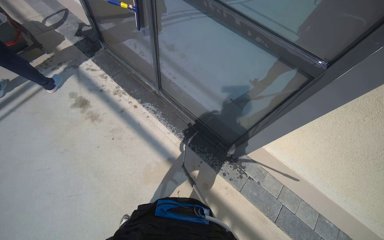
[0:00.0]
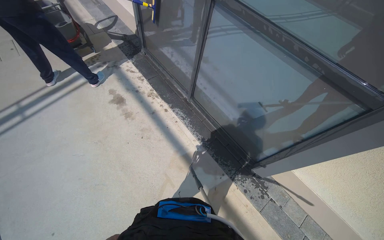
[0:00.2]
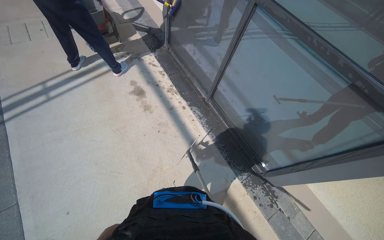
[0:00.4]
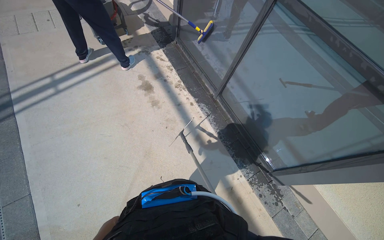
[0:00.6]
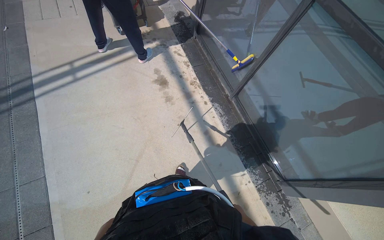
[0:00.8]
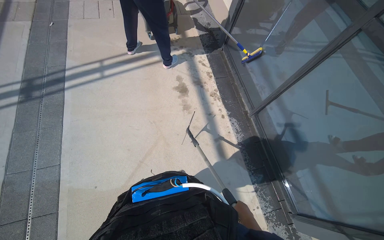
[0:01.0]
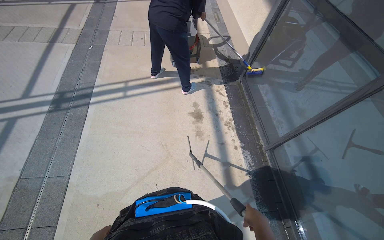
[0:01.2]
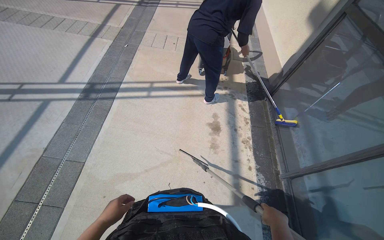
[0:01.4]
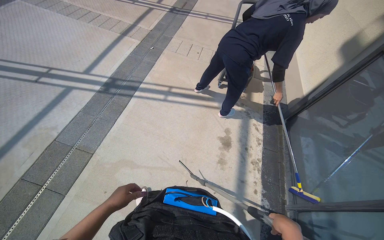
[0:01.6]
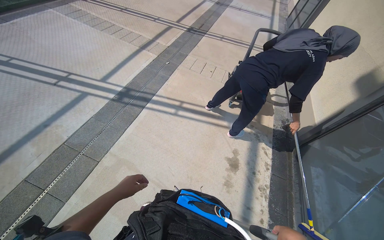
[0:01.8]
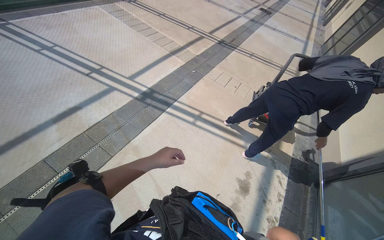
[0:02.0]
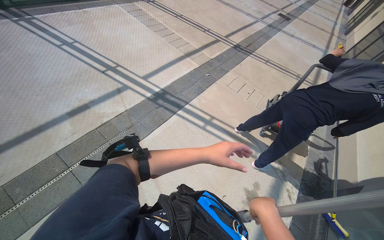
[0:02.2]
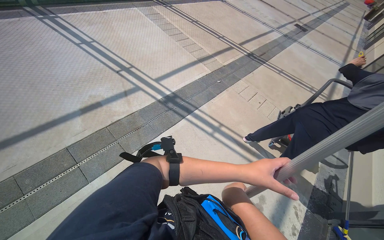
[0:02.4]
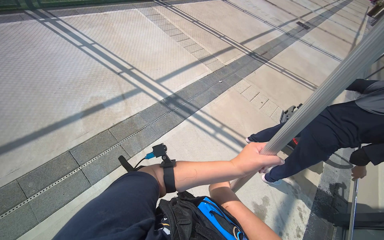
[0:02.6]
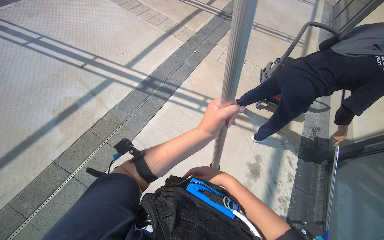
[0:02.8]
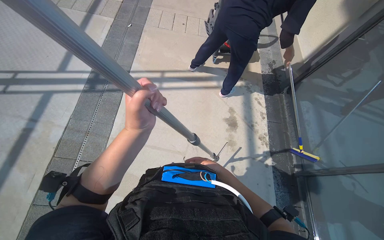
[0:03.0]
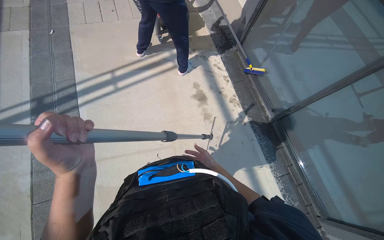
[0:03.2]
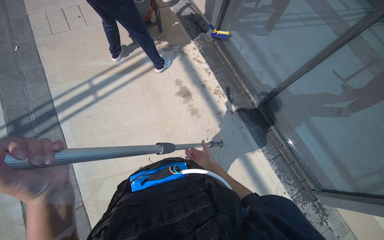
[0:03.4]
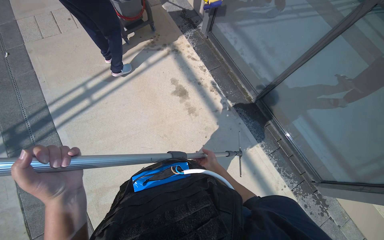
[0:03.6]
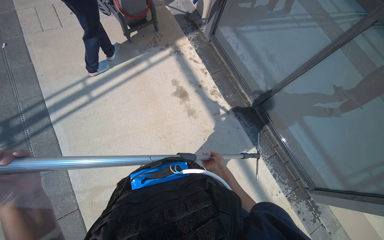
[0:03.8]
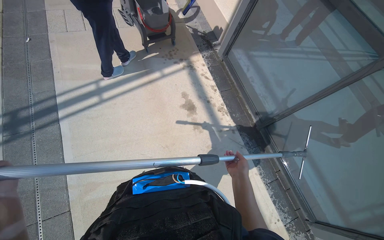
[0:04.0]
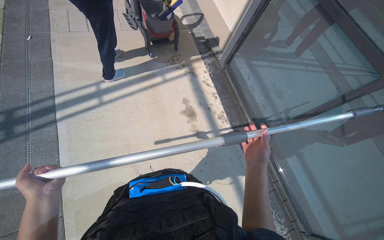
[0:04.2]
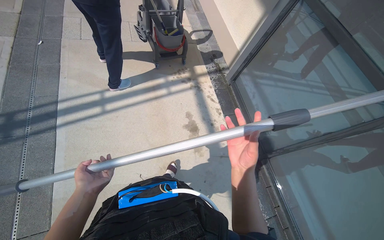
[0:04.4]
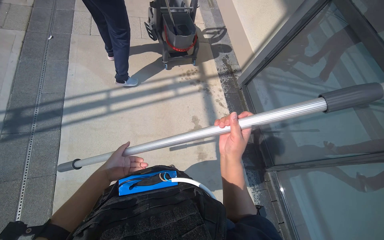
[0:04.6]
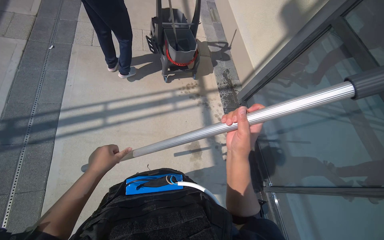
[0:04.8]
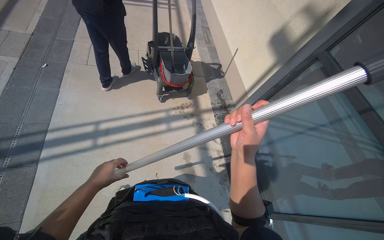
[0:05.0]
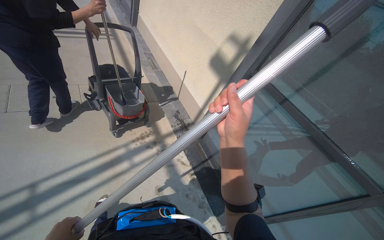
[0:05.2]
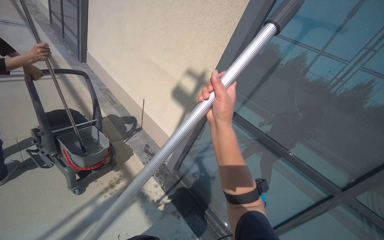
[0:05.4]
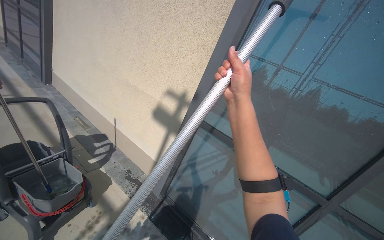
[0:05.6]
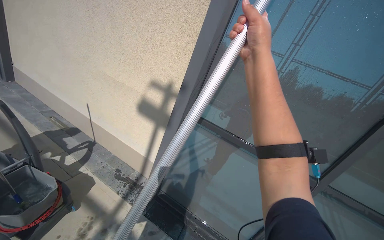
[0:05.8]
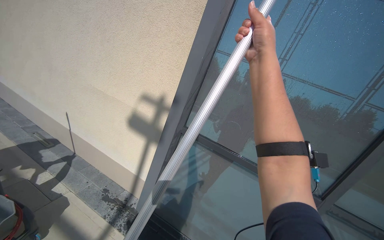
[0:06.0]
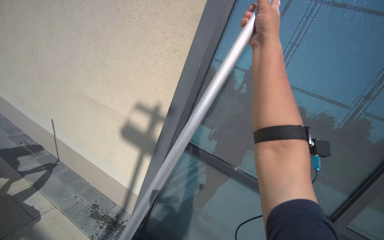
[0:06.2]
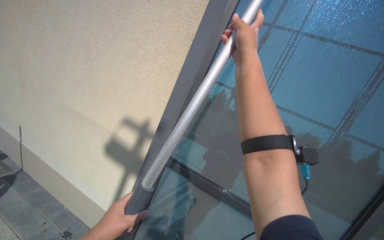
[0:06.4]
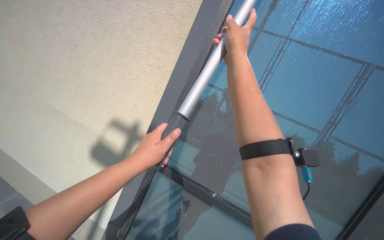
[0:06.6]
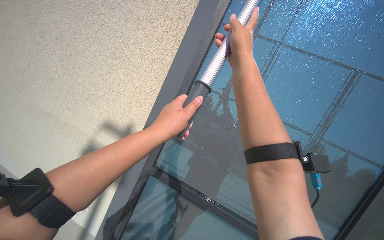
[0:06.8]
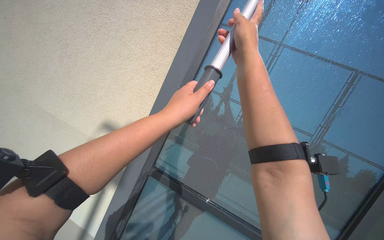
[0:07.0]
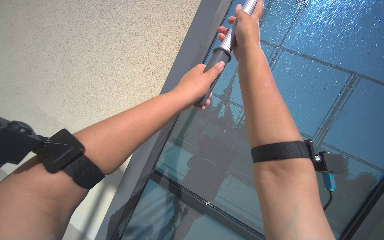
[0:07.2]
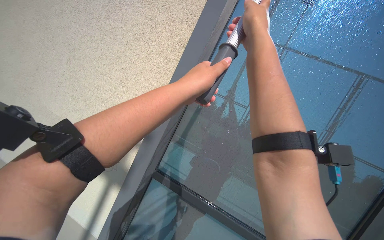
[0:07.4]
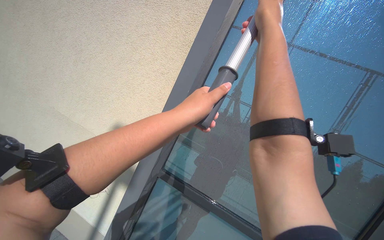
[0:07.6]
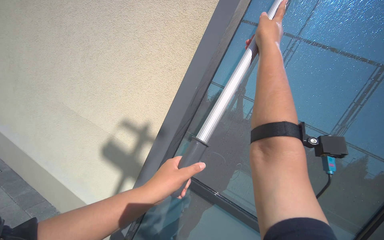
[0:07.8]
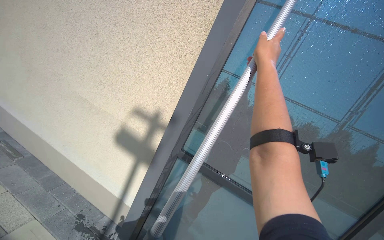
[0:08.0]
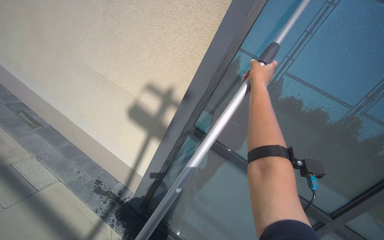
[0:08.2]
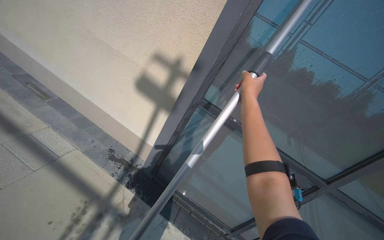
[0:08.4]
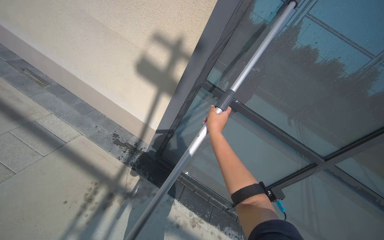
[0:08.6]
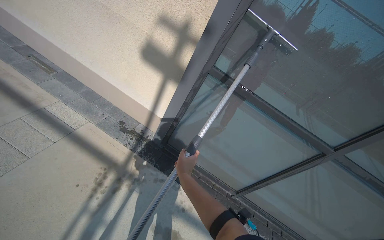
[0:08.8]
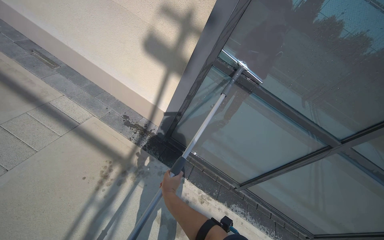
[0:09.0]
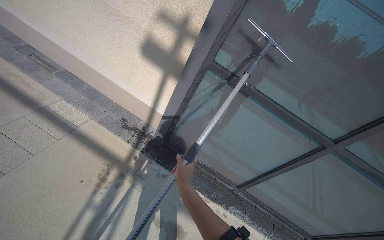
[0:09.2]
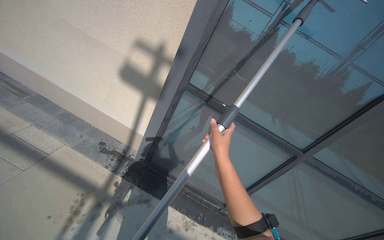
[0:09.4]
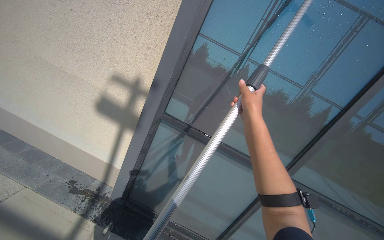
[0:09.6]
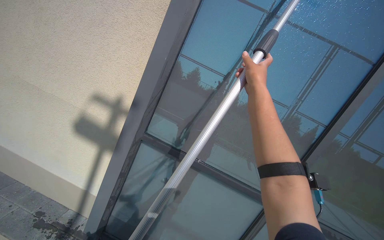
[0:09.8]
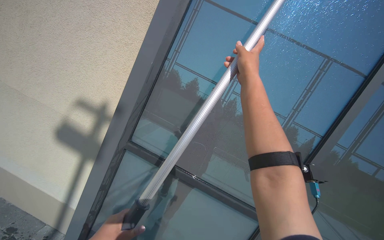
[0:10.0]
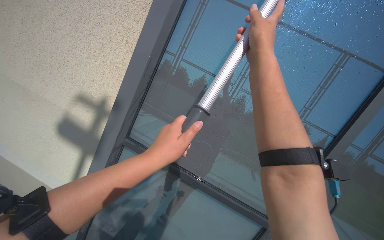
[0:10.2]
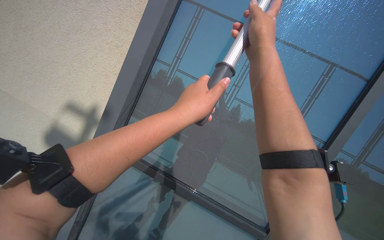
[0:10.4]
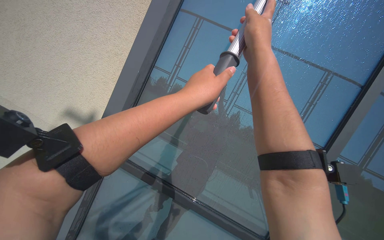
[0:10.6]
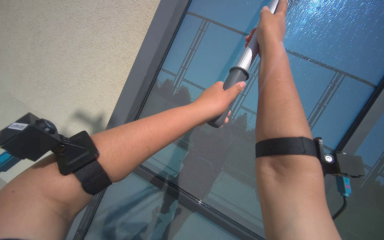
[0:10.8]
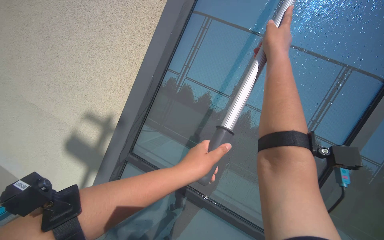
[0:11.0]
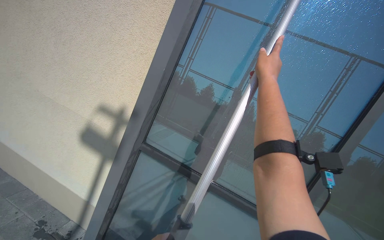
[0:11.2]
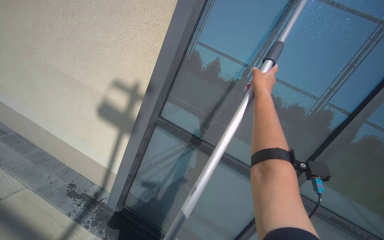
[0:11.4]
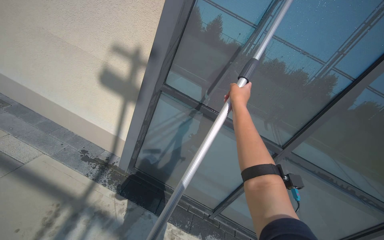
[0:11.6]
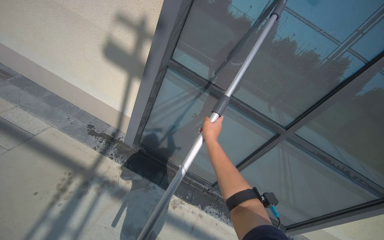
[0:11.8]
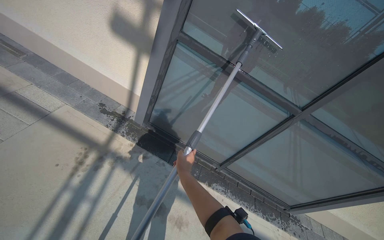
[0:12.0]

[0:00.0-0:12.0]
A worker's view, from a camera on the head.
Job: wiping surfaces.
The whole recording: Cleaning glass window with squeegee. The worker cleans the glass window using a squeegee, then a long pole with a squeegee attachment.
0:00.0 to 0:01.6: The wearer moves some 60 cm. The head turns to the left by approximately 65 degrees. The wearer looks about 15 degrees further upward.
0:03.0 to 0:04.4: The wearer looks roughly 25 degrees further to the right.
0:04.4 to 0:06.0: The wearer's head swings about 55 degrees to the right. The view tilts some 30 degrees upward.
0:06.0 to 0:07.6: The head travels approximately 40 cm. The view tilts some 15 degrees upward.
0:07.6 to 0:09.0: The camera pitches downward, by approximately 40 degrees. The right hand travels down the picture and to the left by roughly 90 cm.
0:09.0 to 0:10.4: The camera pitches upward, by roughly 35 degrees.
0:10.4 to 0:12.0: The view tilts some 35 degrees downward.

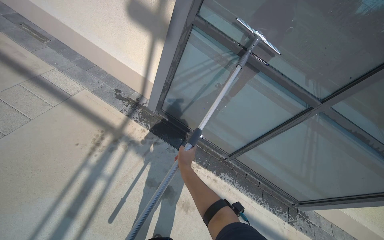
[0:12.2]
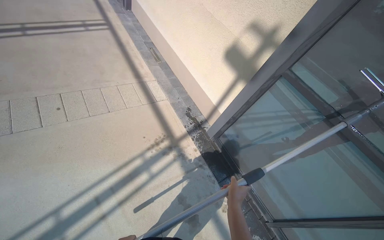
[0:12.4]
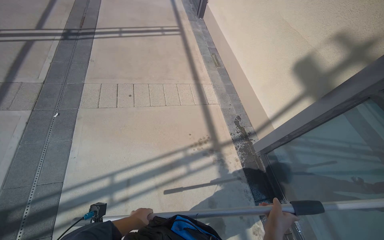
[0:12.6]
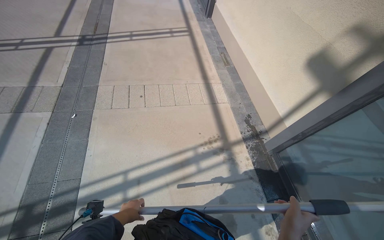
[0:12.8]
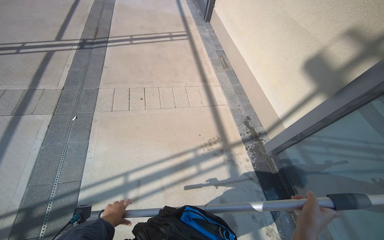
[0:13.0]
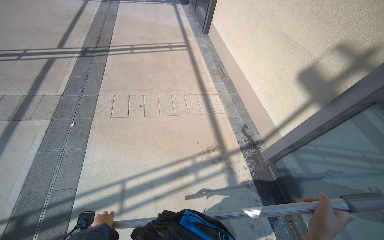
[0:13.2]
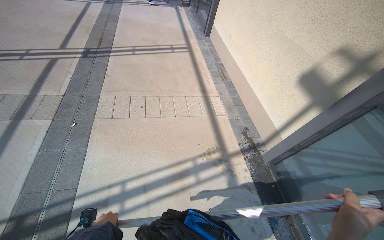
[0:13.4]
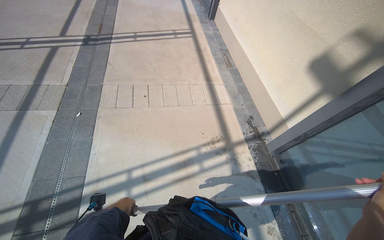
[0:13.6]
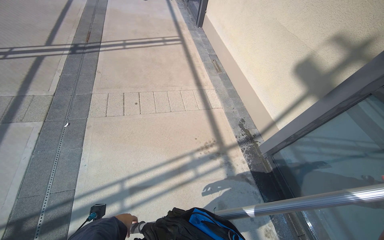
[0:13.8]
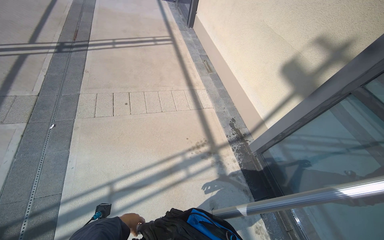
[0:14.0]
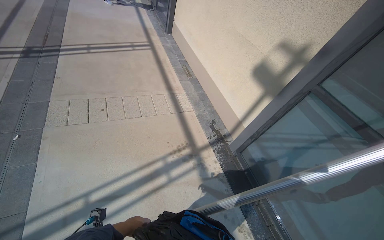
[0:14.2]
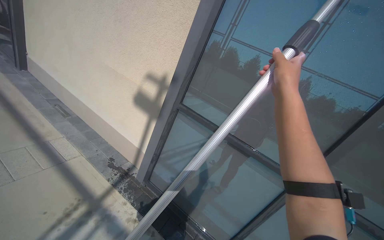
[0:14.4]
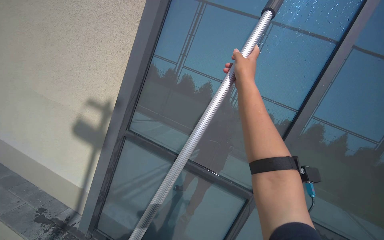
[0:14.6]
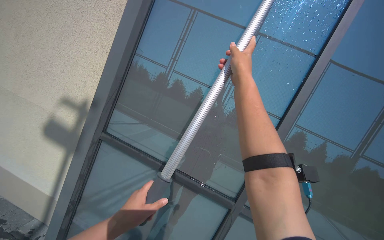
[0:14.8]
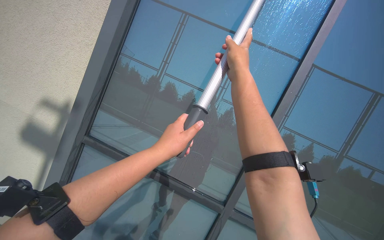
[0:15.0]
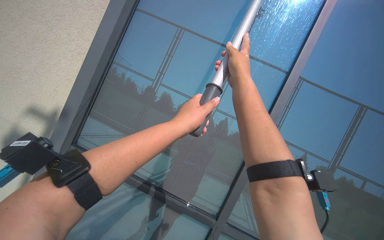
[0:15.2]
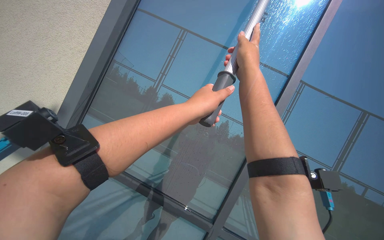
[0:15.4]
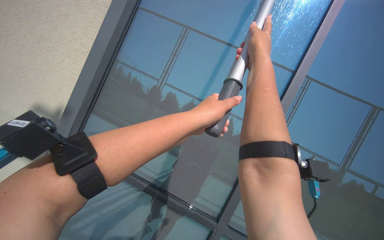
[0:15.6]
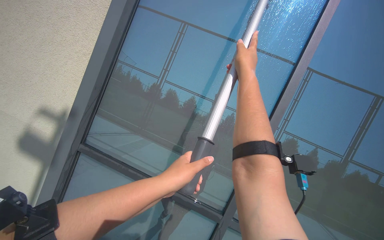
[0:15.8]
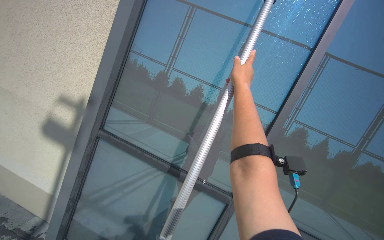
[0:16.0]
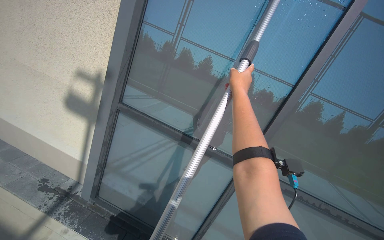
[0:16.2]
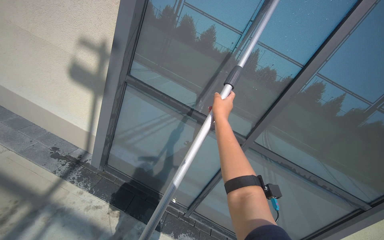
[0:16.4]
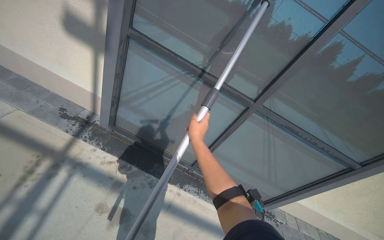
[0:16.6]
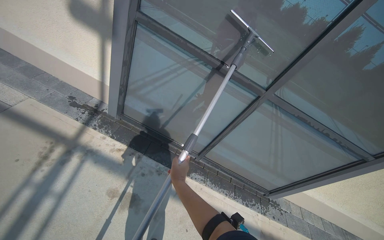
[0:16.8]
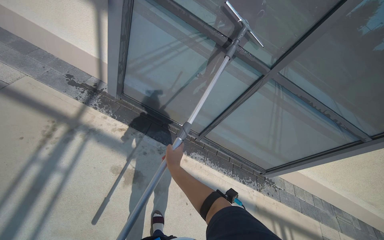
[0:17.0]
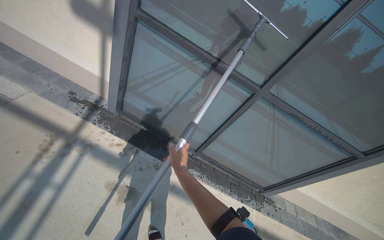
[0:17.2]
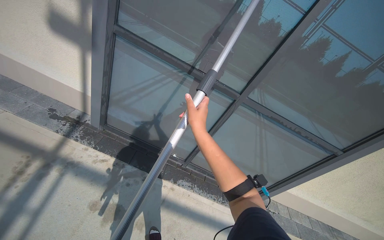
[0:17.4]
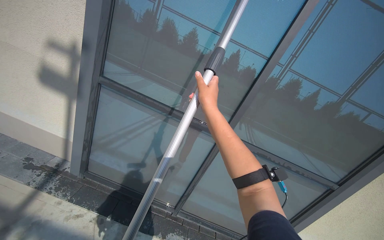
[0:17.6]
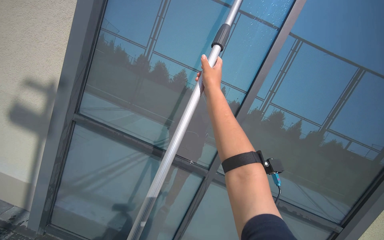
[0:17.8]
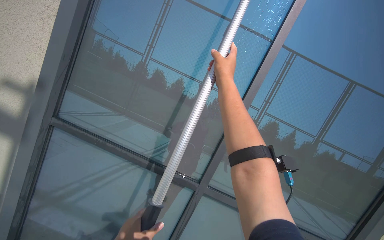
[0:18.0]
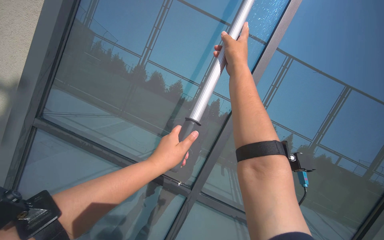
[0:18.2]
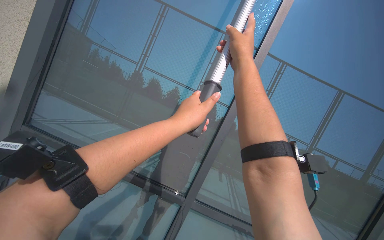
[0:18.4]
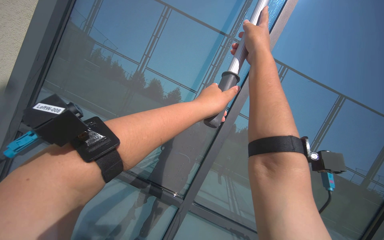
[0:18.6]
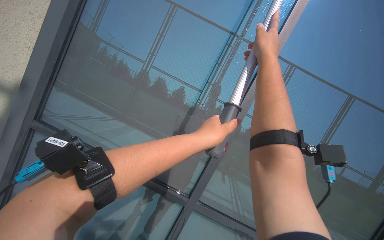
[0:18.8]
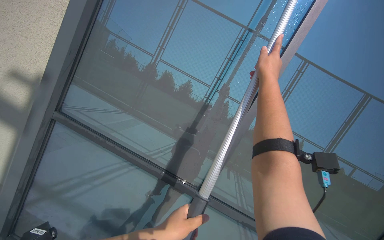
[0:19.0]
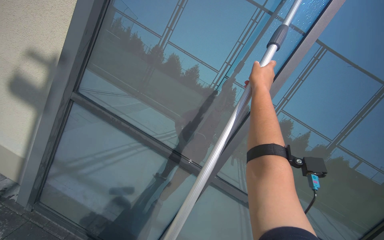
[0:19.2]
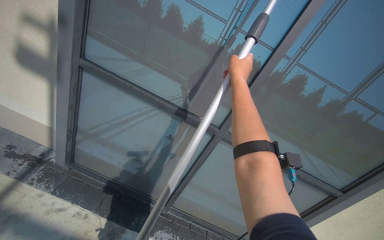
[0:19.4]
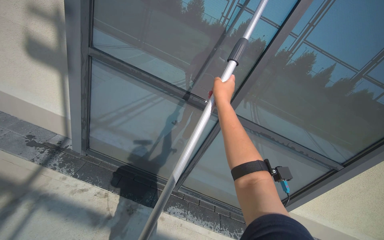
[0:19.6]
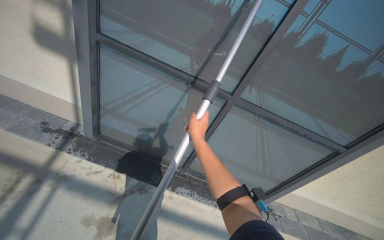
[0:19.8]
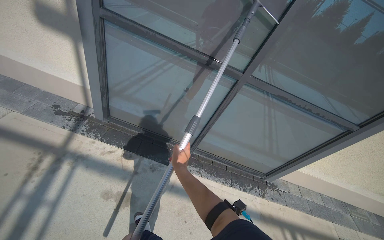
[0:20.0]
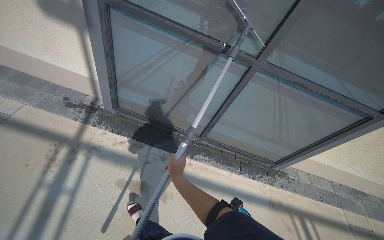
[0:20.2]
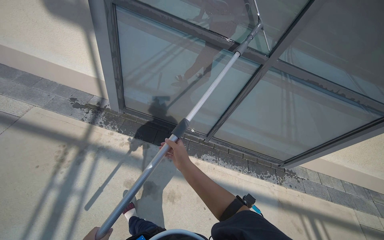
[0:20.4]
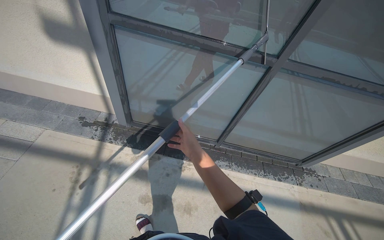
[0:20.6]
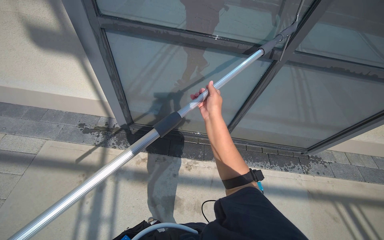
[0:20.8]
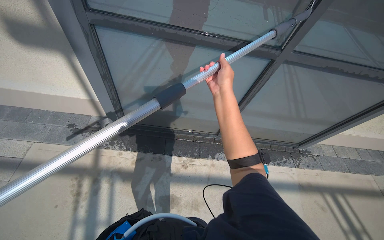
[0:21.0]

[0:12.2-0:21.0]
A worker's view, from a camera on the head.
Job: wiping surfaces.
The whole recording: Cleaning glass window with squeegee. The worker cleans the glass window using a squeegee, then a long pole with a squeegee attachment.
0:12.2 to 0:13.6: The head rotates approximately 55 degrees to the left. The camera pitches upward, by about 15 degrees.
0:13.6 to 0:15.2: The camera is carried about 50 cm. The head rotates some 75 degrees to the right. The view tilts roughly 35 degrees upward.
0:15.2 to 0:16.6: The camera pitches downward, by approximately 40 degrees.
0:16.6 to 0:18.0: The view tilts roughly 30 degrees upward.
0:18.0 to 0:19.6: The view tips downward by some 25 degrees.
0:19.6 to 0:21.0: The view tilts roughly 25 degrees downward. The right hand reaches some 40 cm down the picture, then returns.
